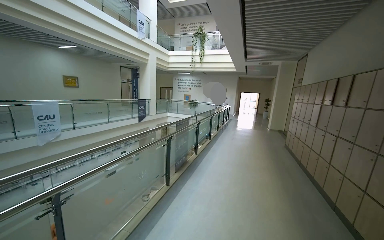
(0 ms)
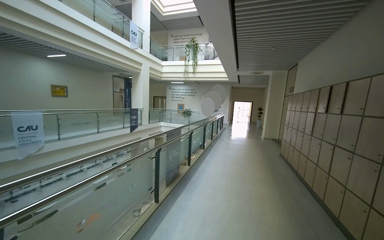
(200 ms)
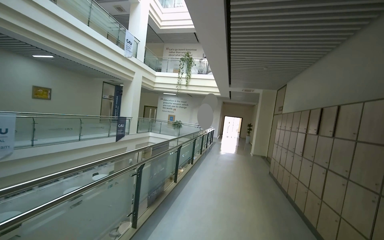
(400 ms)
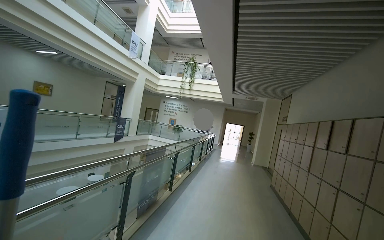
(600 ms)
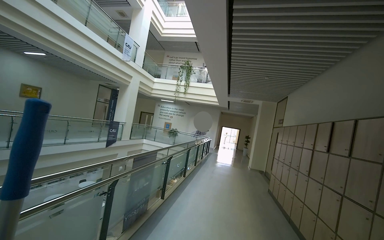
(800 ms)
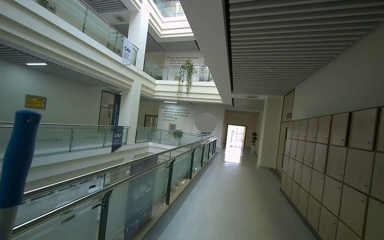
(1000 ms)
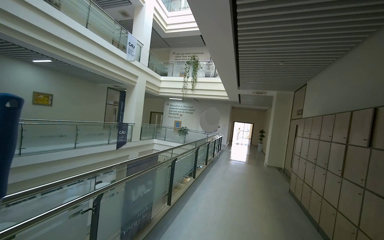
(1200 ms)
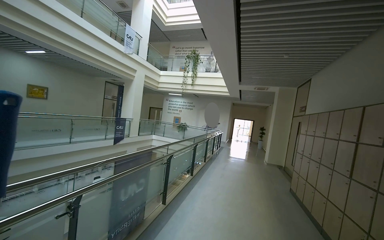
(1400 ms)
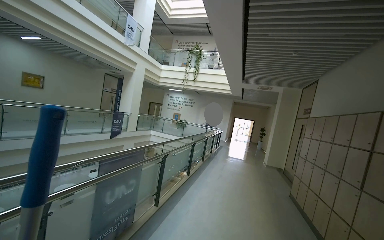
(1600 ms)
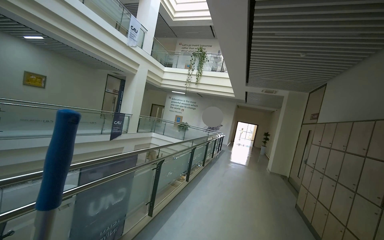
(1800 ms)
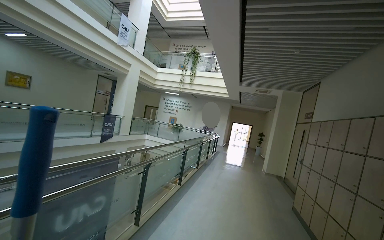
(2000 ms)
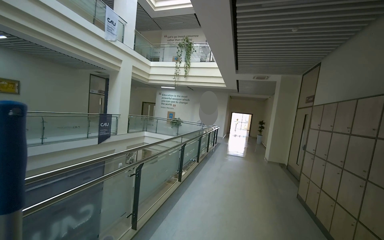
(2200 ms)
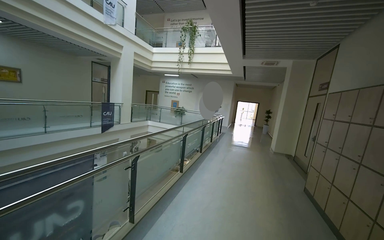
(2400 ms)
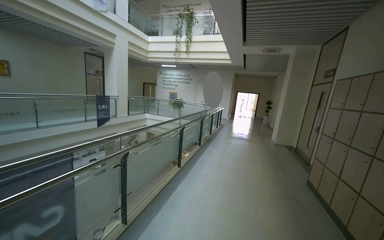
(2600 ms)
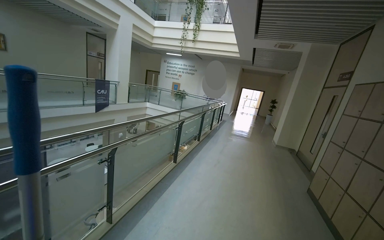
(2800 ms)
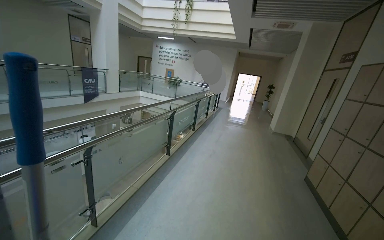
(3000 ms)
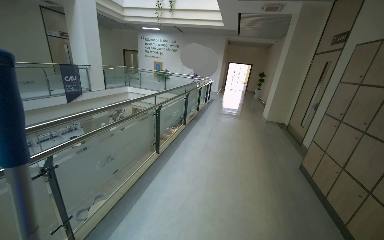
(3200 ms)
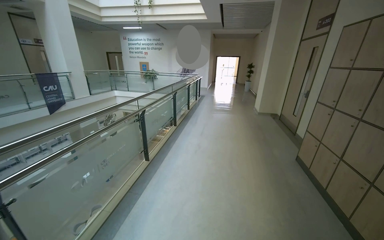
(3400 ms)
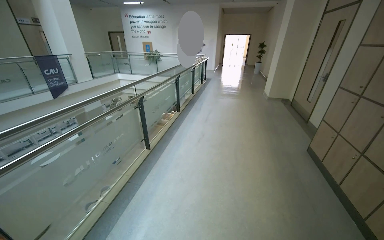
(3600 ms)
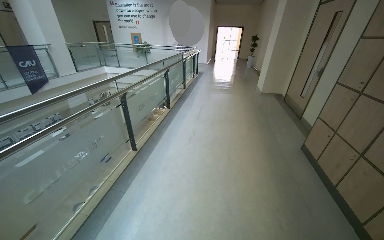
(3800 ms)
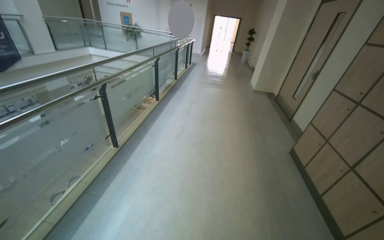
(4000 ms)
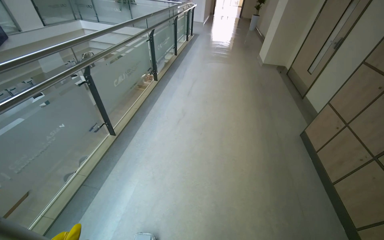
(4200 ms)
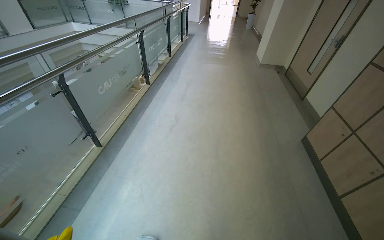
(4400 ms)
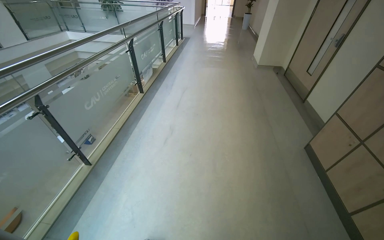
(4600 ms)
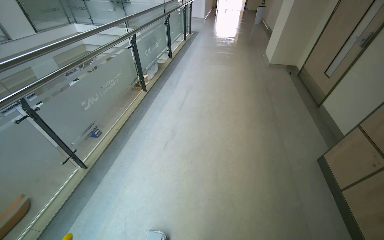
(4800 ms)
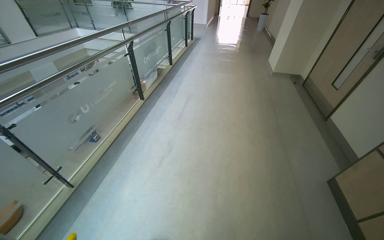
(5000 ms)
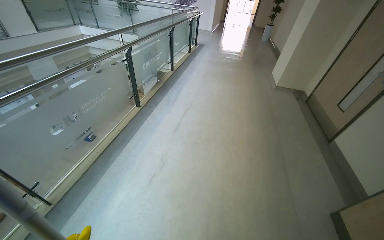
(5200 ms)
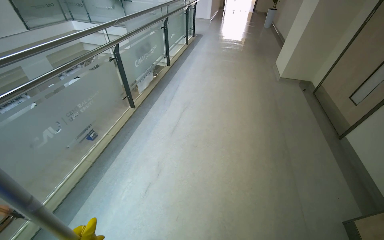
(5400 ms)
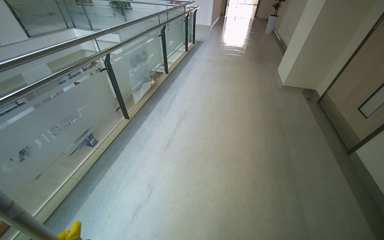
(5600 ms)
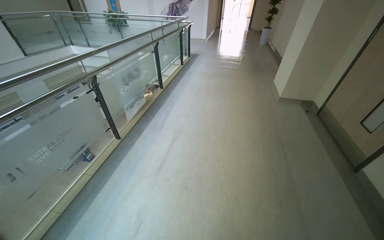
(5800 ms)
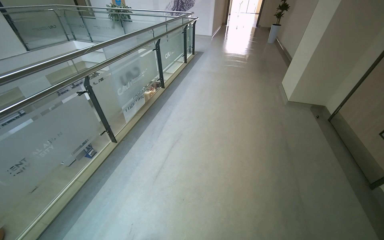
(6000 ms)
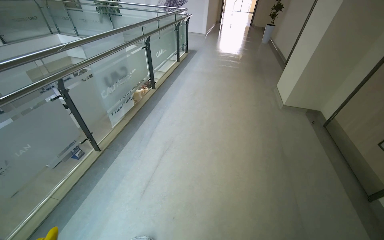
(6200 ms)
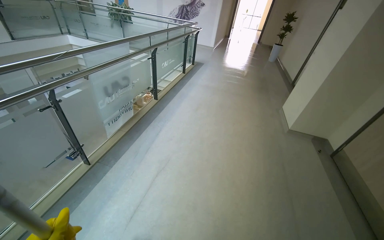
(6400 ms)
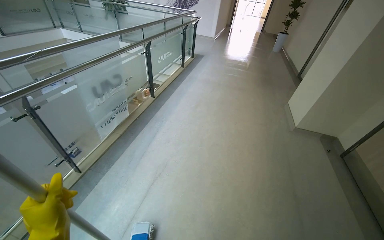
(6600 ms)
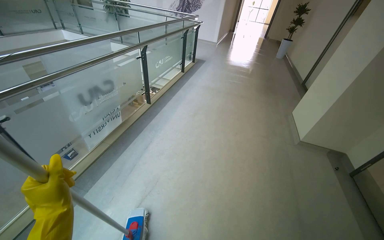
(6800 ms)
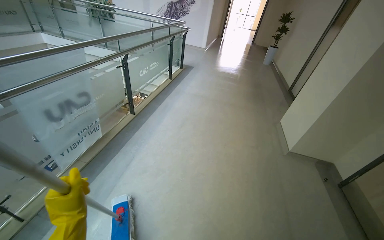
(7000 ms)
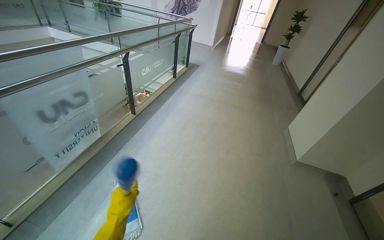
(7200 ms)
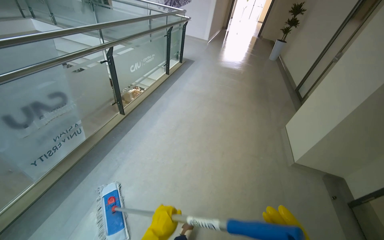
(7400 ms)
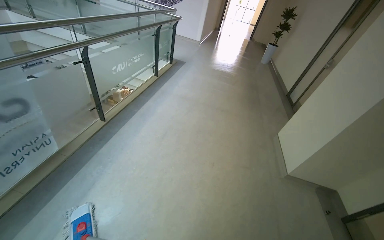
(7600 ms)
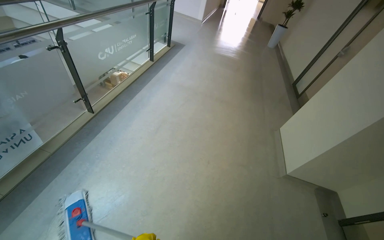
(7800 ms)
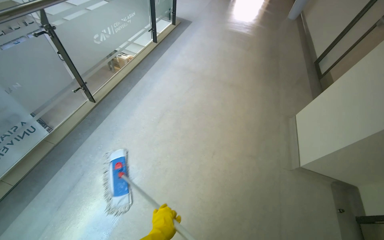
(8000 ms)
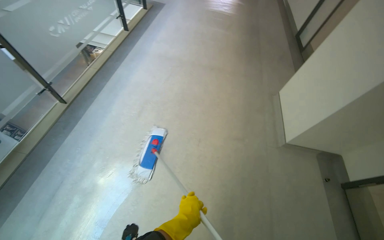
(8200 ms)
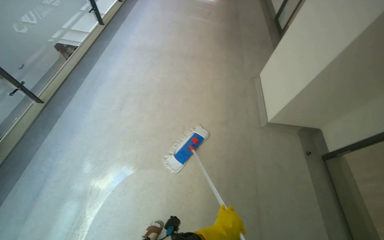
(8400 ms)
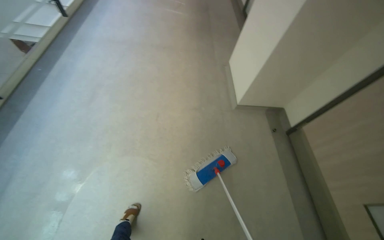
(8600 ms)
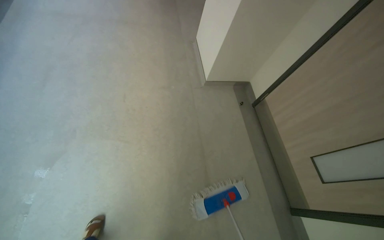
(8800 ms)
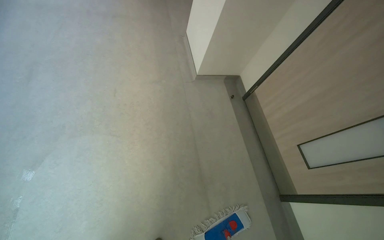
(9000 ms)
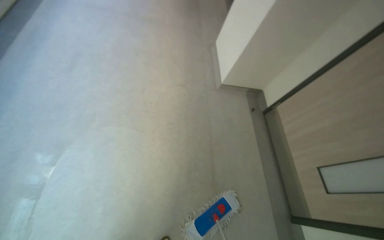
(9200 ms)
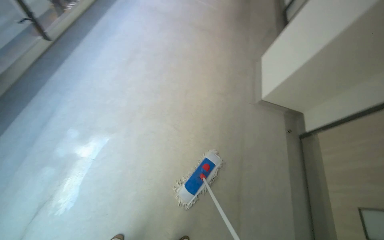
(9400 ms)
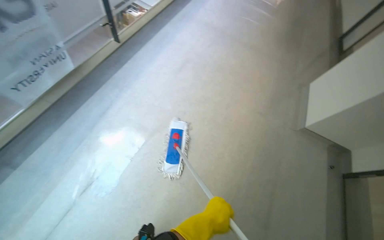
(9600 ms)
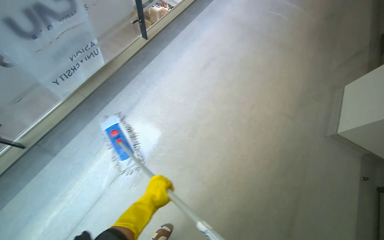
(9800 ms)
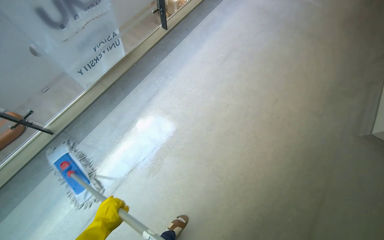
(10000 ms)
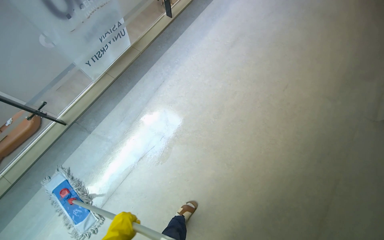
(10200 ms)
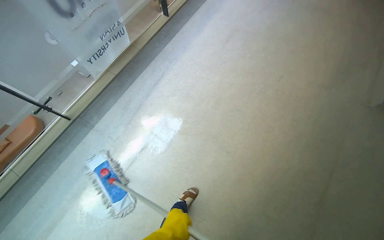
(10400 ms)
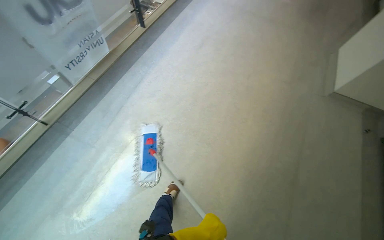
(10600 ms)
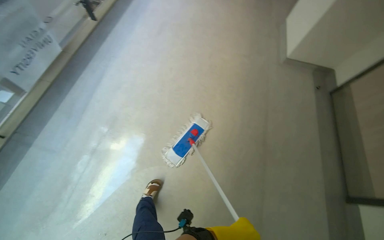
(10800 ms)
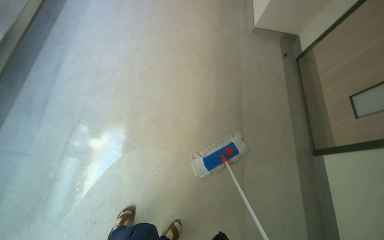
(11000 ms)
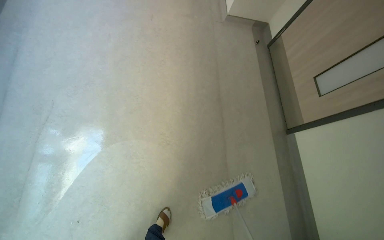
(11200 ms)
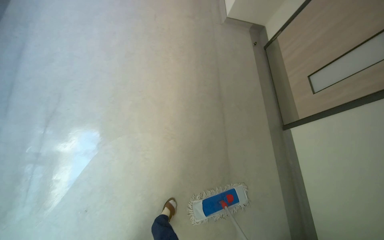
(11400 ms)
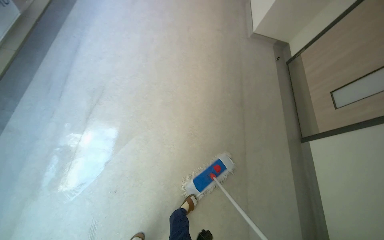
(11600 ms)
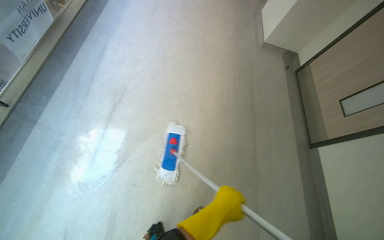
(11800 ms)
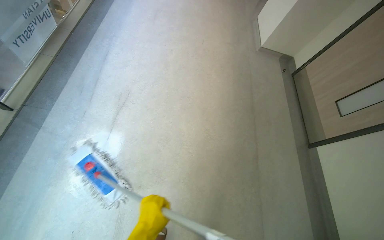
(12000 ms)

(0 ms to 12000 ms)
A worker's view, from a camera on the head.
Job: mopping floor.
The whole recording: Mopping hallway floor. The worker mops the hallway floor, periodically wringing out the mop head in the bucket.
0 ms - 1600 ms: The head travels some 1.5 m.
1600 ms - 3000 ms: The camera travels roughly 1.5 m. The camera pitches downward, by some 15 degrees.
3000 ms - 4400 ms: The camera travels about 1.5 m. The view tilts some 25 degrees downward.
4400 ms - 6000 ms: The camera travels approximately 1.5 m.
6000 ms - 7600 ms: The camera is carried some 1.5 m.
7600 ms - 9000 ms: The head travels to the right, some 60 cm. The wearer's head swings approximately 20 degrees to the right. The wearer looks approximately 20 degrees further downward.
9000 ms - 10400 ms: The wearer moves roughly 70 cm. The head rotates approximately 45 degrees to the left.
10400 ms - 12000 ms: The head travels roughly 60 cm. The wearer looks roughly 25 degrees further to the right.

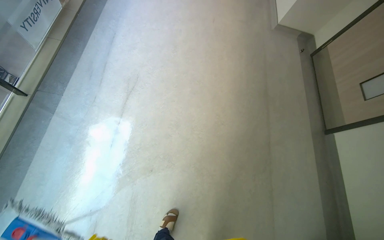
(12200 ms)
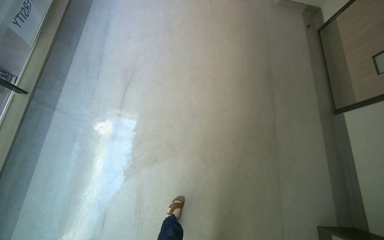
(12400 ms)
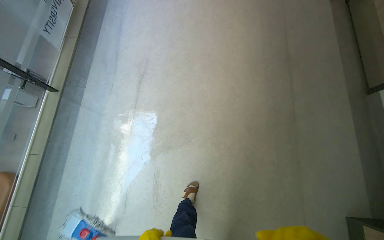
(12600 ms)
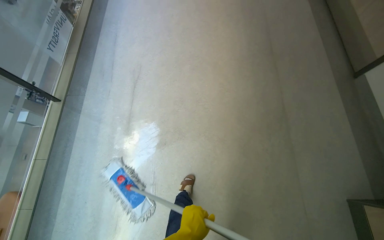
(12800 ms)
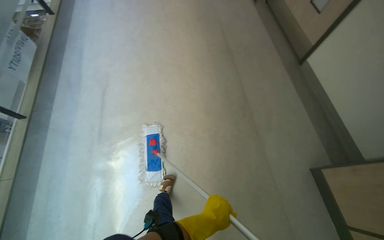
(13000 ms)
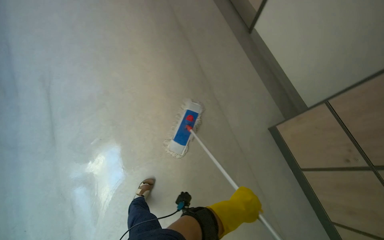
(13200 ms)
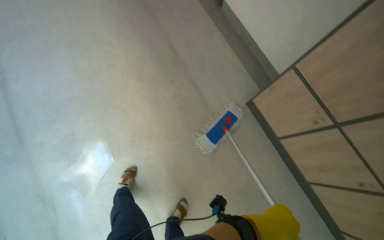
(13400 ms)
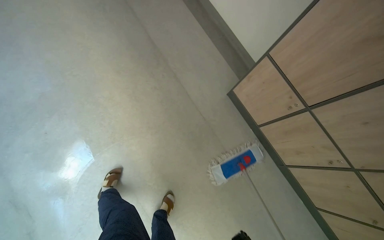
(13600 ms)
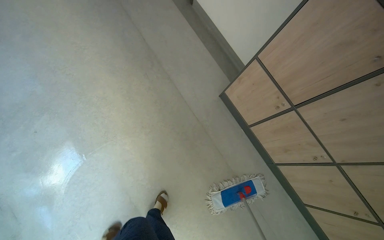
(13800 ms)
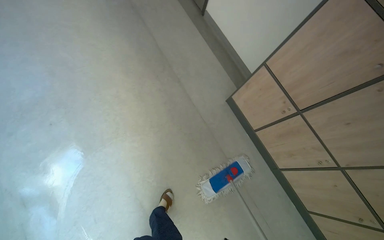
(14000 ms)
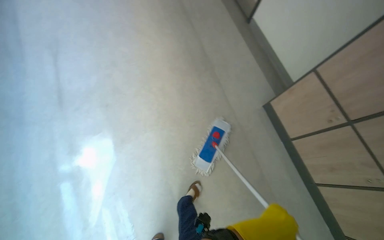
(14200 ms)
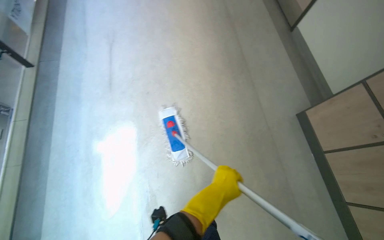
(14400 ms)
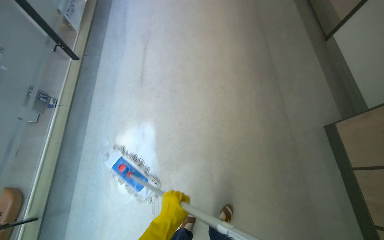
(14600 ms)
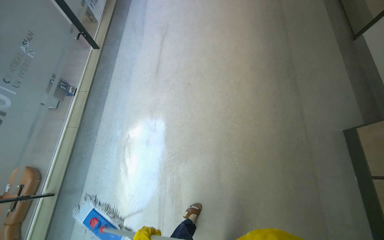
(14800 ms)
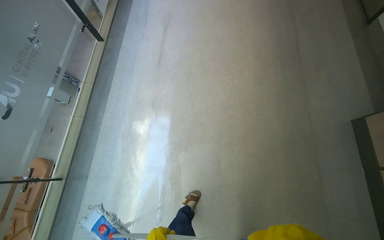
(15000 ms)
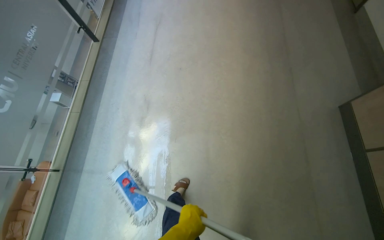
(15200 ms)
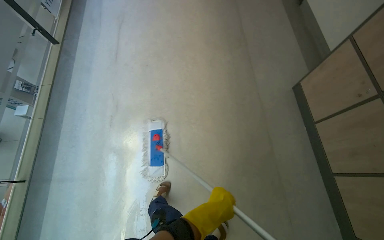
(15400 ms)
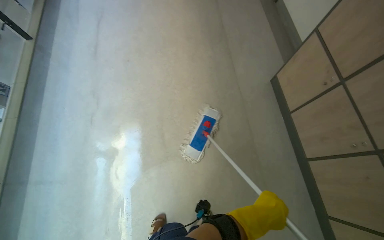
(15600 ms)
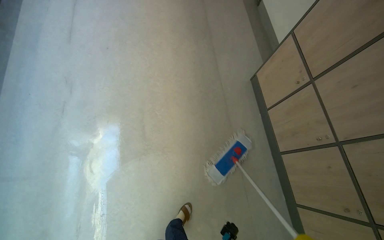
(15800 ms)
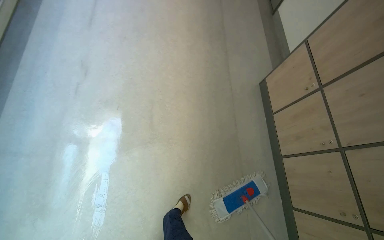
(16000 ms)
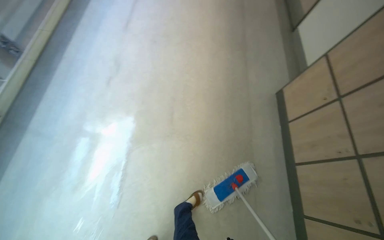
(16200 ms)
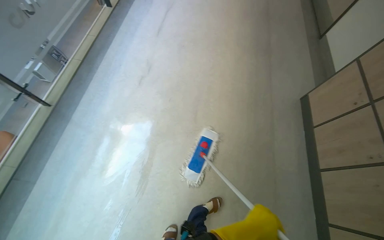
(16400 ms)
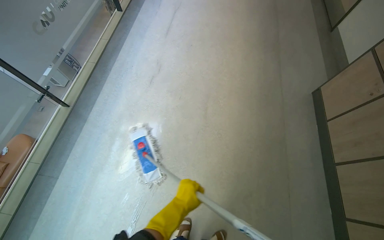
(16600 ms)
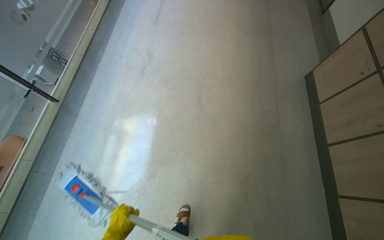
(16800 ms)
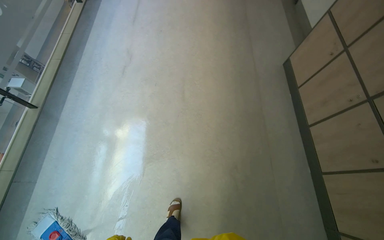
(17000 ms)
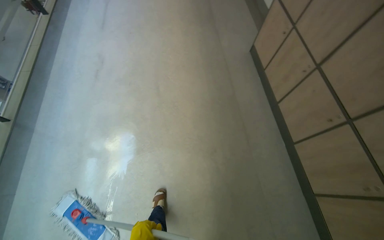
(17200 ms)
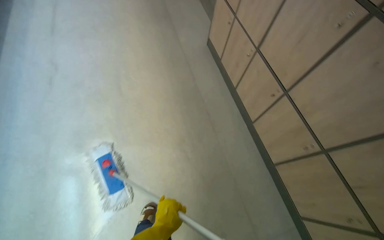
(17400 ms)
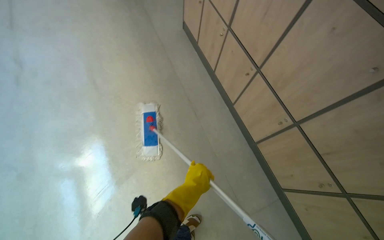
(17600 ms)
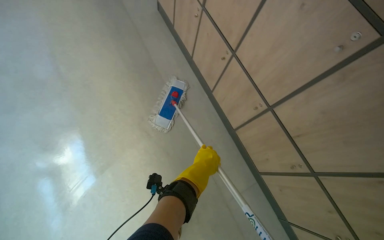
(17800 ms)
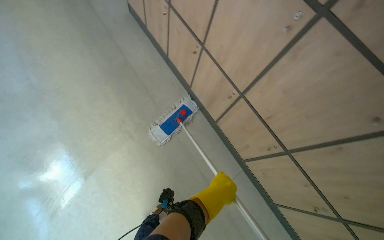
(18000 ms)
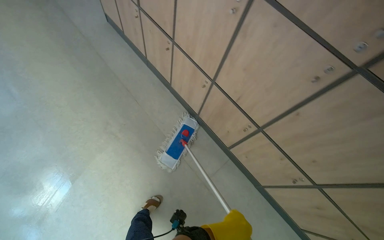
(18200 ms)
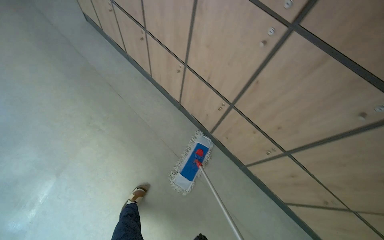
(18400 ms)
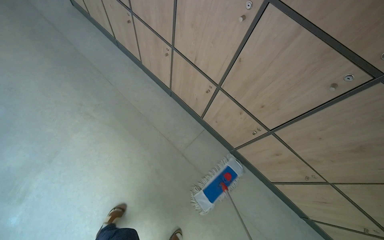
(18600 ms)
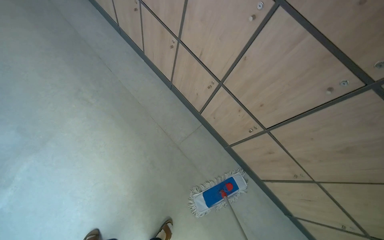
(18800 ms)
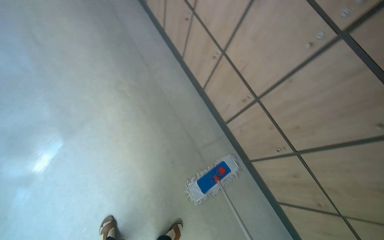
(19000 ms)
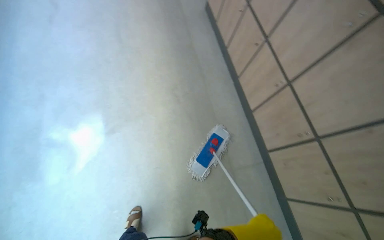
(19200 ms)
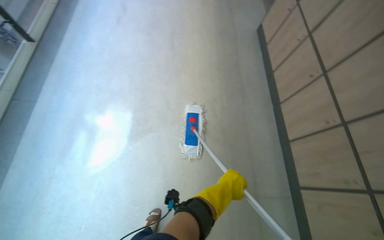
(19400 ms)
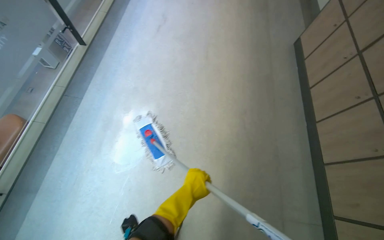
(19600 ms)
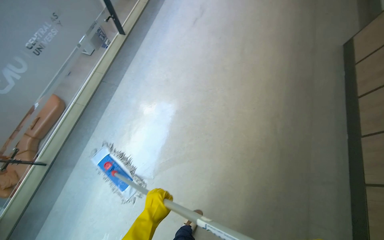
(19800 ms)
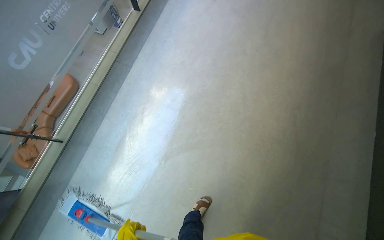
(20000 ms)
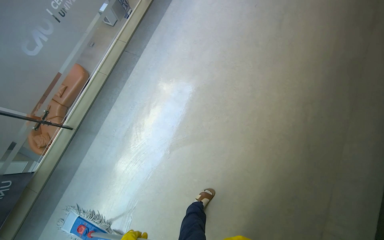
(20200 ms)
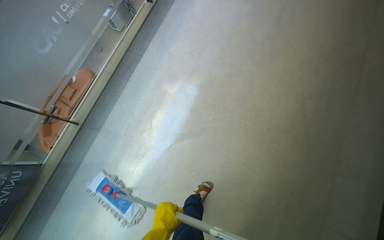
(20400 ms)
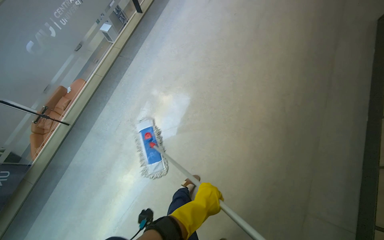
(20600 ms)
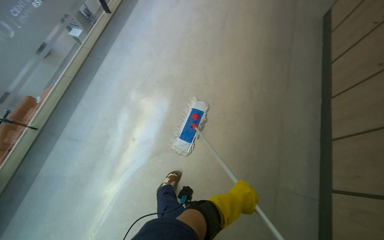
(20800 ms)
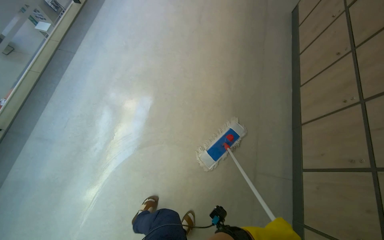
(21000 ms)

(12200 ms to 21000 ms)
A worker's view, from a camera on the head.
Job: mopping floor.
The whole recording: Mopping hallway floor. The worker mops the hallway floor, periodically wringing out the mop head in the bucket.
12200 ms - 13600 ms: The camera travels roughly 90 cm. The view tips downward by some 15 degrees. Everything in view rotates roughly 45 degrees counterclockwise.
13600 ms - 15200 ms: The camera is carried roughly 50 cm. The wearer's head swings about 40 degrees to the left.
15200 ms - 16600 ms: The wearer moves roughly 60 cm.
16600 ms - 18000 ms: The camera is carried approximately 80 cm. The head rotates approximately 45 degrees to the right.
18000 ms - 19600 ms: The wearer moves some 70 cm. The wearer looks about 40 degrees further to the left.
19600 ms - 21000 ms: The wearer moves approximately 40 cm.
